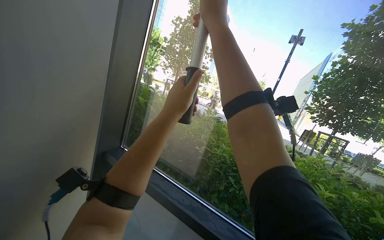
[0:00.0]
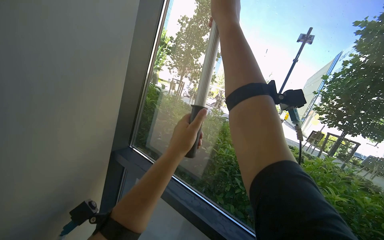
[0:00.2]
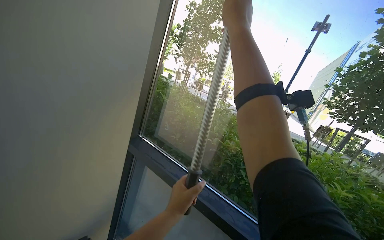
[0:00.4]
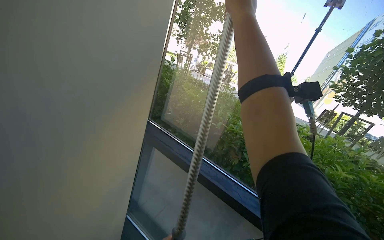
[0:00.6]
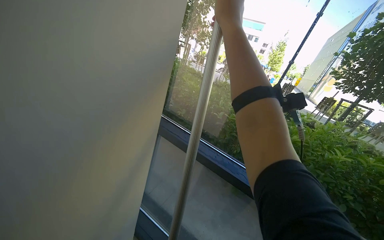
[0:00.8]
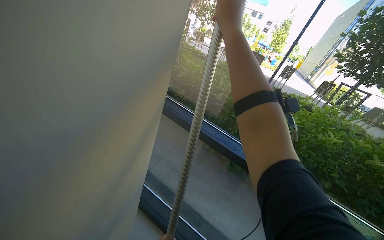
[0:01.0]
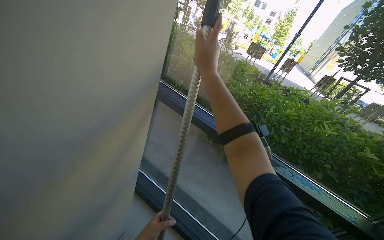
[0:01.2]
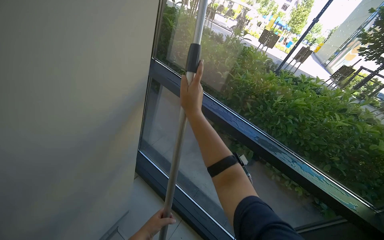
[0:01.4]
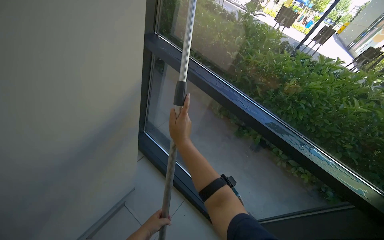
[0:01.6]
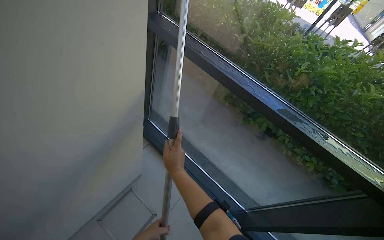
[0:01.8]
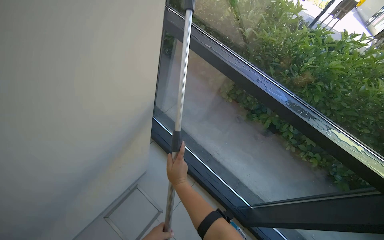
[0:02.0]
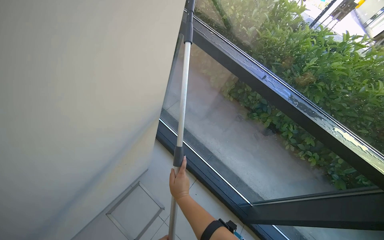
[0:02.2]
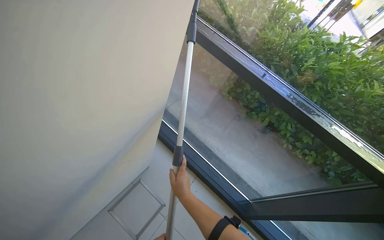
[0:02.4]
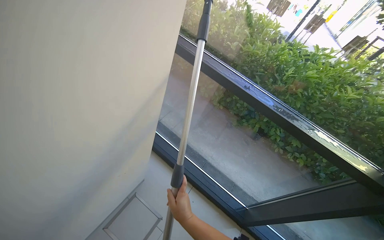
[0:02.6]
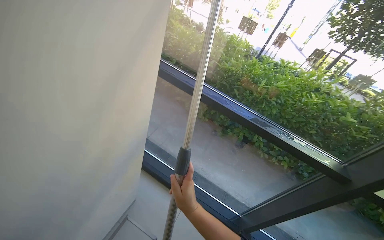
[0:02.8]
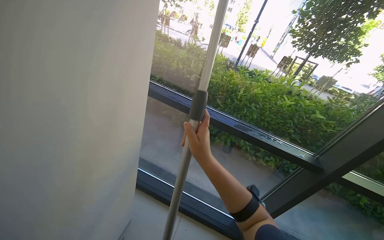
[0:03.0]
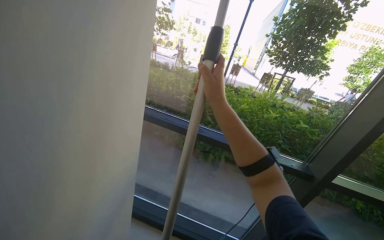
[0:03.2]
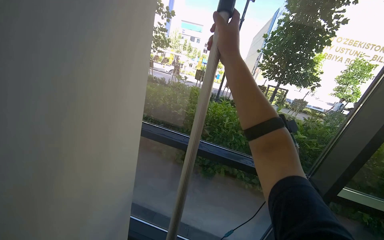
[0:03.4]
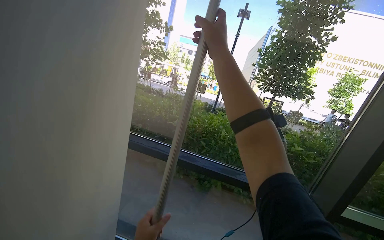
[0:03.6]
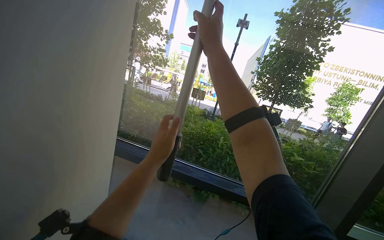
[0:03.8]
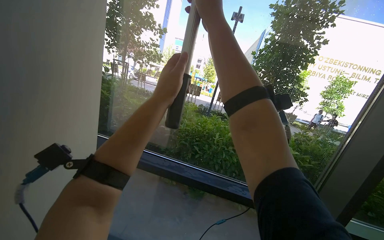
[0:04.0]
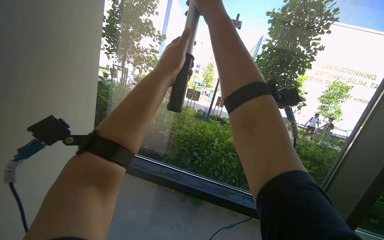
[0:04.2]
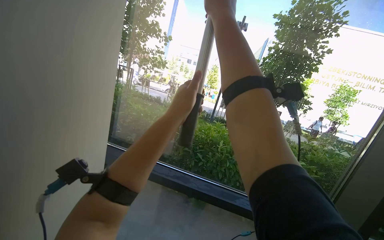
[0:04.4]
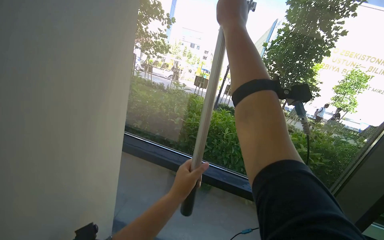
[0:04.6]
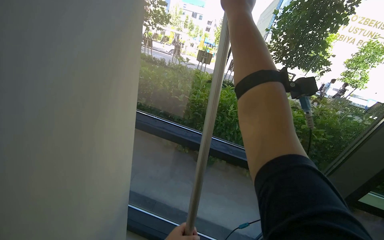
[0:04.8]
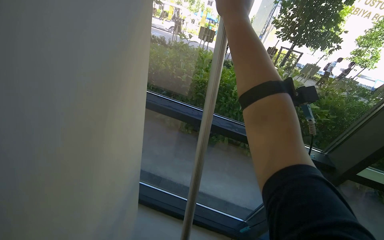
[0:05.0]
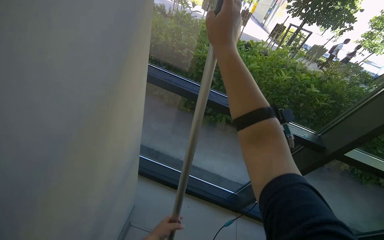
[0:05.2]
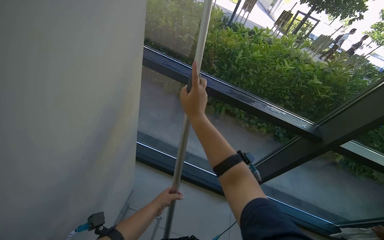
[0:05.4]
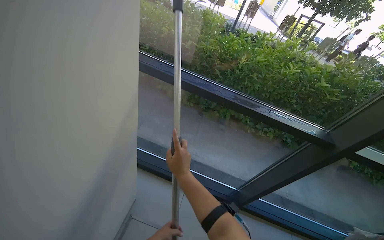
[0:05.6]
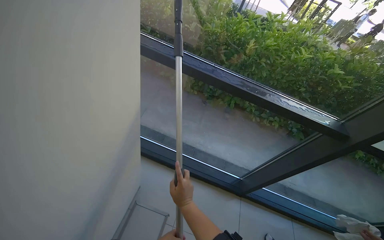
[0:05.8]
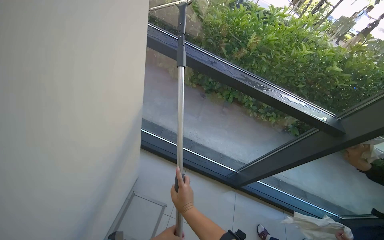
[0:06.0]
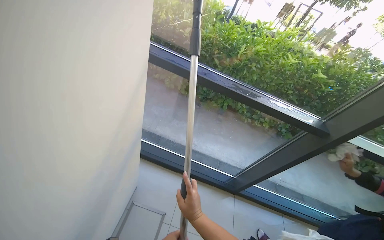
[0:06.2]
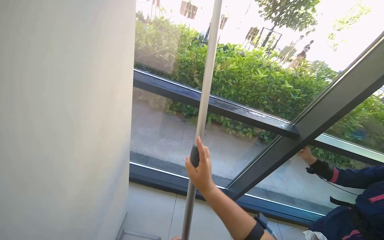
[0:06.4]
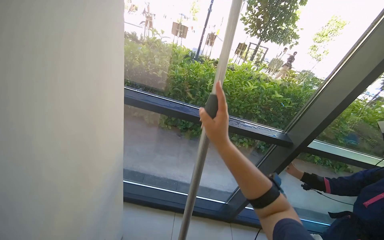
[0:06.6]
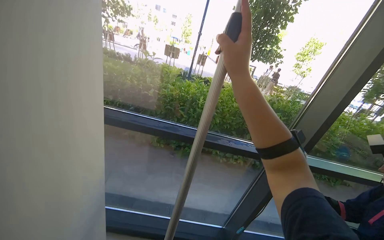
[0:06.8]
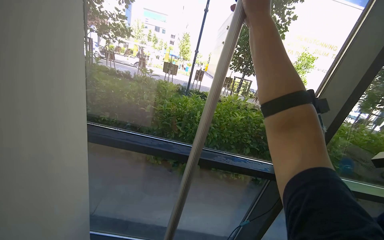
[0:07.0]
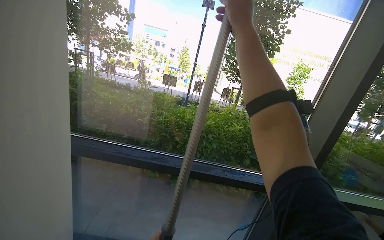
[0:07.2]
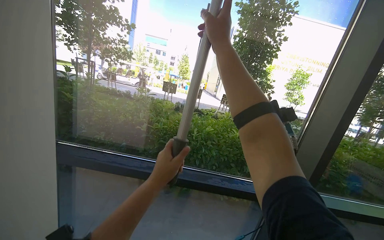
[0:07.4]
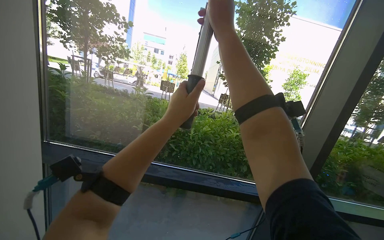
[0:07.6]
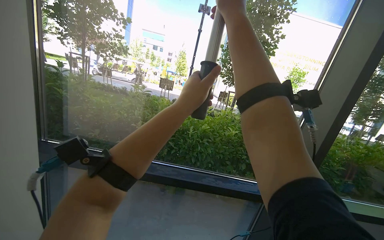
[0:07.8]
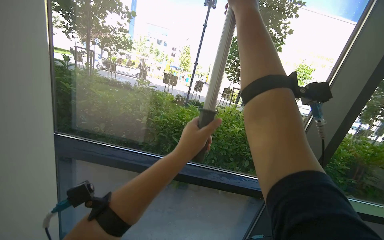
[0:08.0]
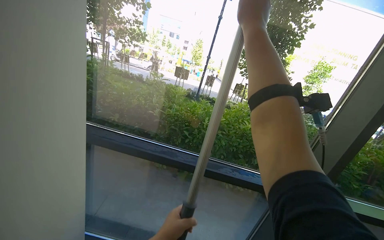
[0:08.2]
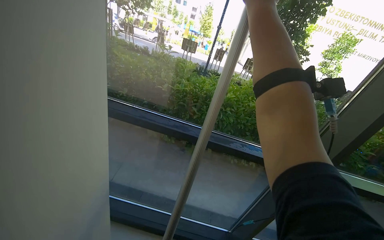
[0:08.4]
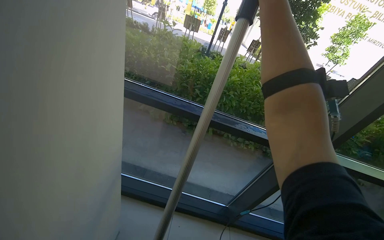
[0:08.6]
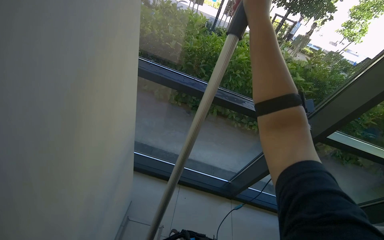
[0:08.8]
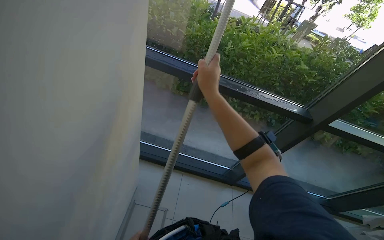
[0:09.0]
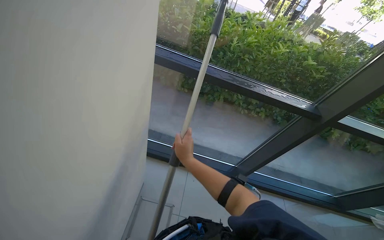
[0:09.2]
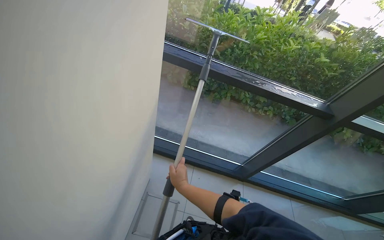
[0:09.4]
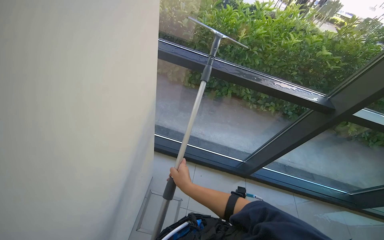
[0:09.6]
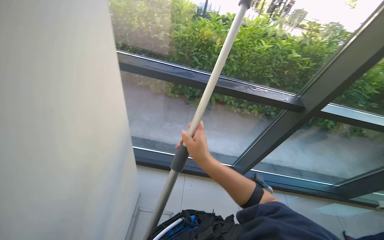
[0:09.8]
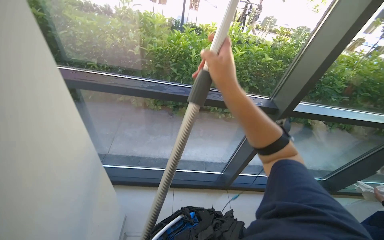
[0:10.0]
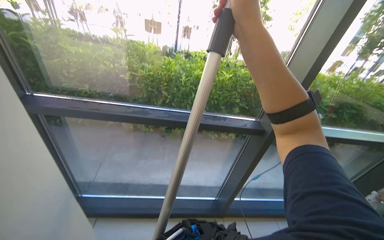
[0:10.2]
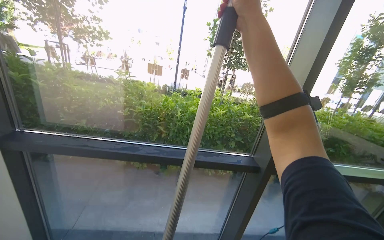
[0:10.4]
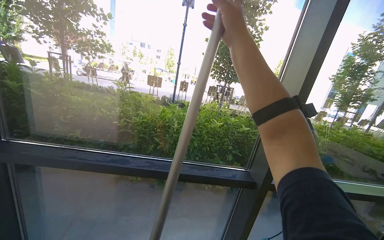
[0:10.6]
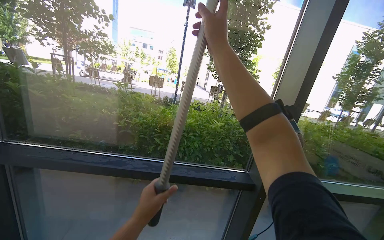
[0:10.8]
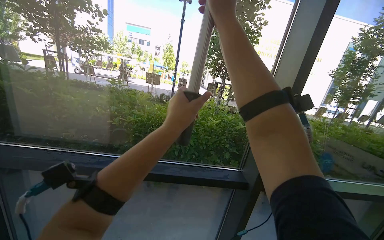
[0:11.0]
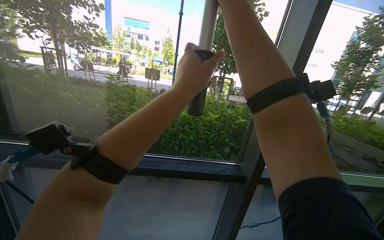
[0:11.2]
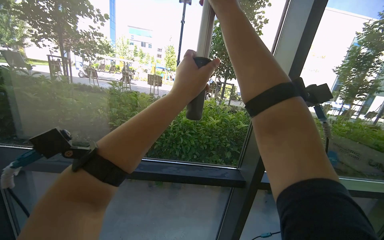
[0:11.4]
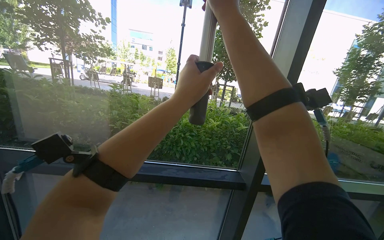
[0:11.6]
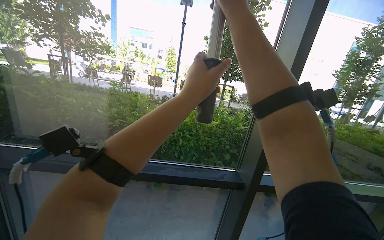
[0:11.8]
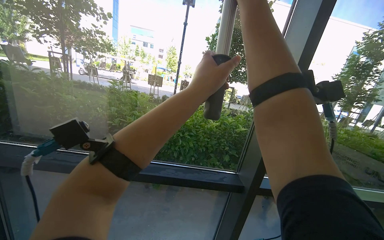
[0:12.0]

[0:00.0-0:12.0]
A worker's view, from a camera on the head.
Job: cleaning windows.
The whole recording: Cleaning glass panels and frames. The worker cleans the glass panels with a squeegee and wipes the window frames with a cloth.
0:00.0 to 0:01.6: The view tilts about 30 degrees downward. The right hand goes some 60 cm down the picture.
0:01.6 to 0:03.0: The wearer's head swings about 20 degrees to the right. The right hand moves nearer to the camera, some 25 cm, and travels down the picture and back again, approximately 30 cm each way.
0:03.0 to 0:04.4: The view tips upward by approximately 20 degrees. The right hand heads up the picture, covering roughly 50 cm.
0:04.4 to 0:06.0: The view tips downward by about 40 degrees.
0:06.0 to 0:07.6: The head turns to the right by roughly 20 degrees. The view tilts roughly 35 degrees upward.
0:07.6 to 0:09.0: The wearer looks about 30 degrees further downward.
0:09.0 to 0:10.4: The camera pitches upward, by roughly 25 degrees.

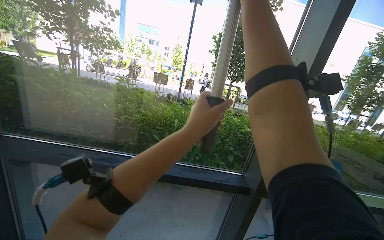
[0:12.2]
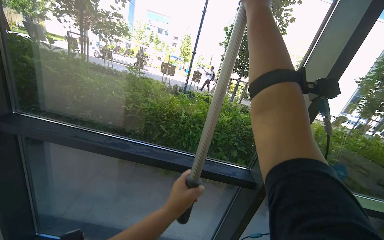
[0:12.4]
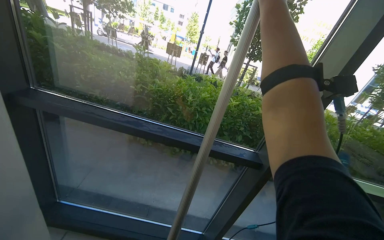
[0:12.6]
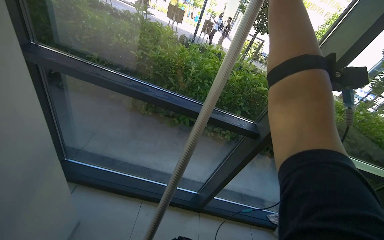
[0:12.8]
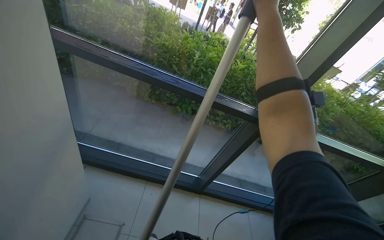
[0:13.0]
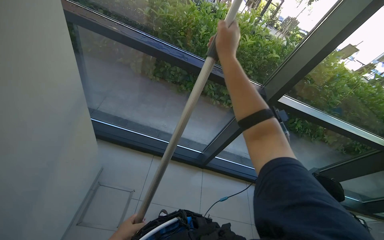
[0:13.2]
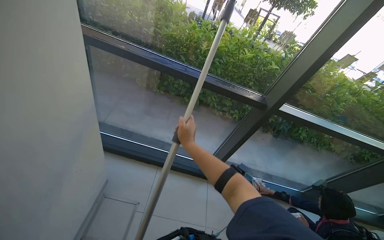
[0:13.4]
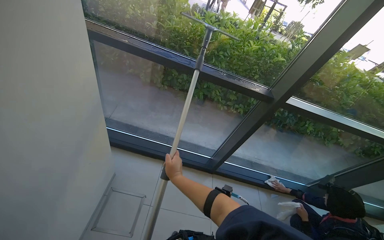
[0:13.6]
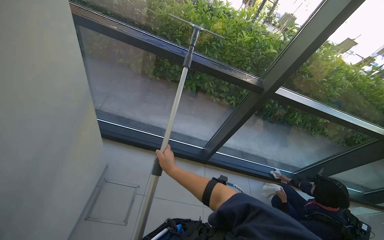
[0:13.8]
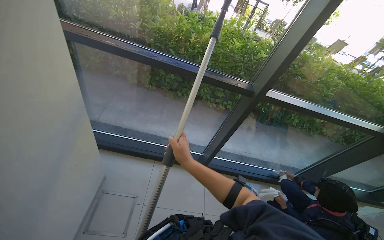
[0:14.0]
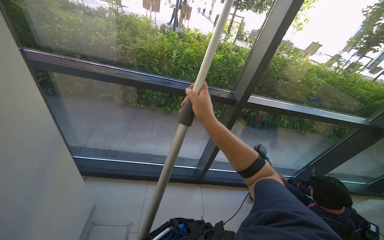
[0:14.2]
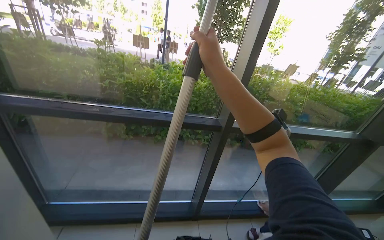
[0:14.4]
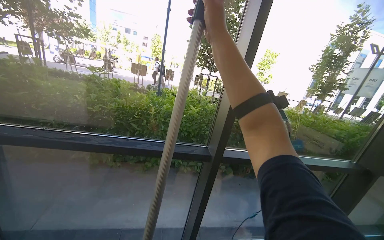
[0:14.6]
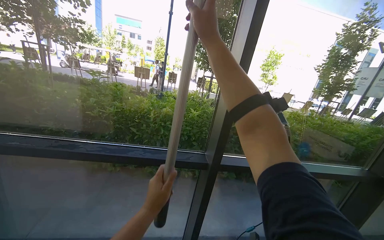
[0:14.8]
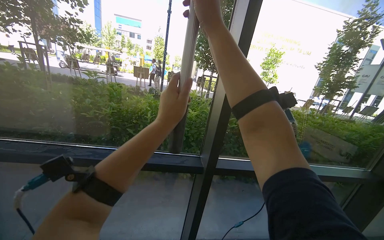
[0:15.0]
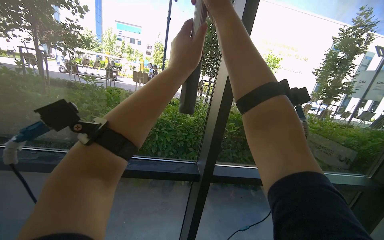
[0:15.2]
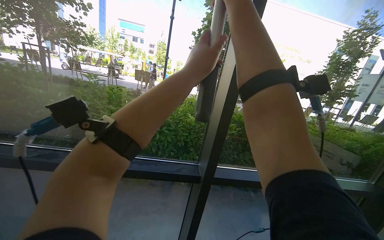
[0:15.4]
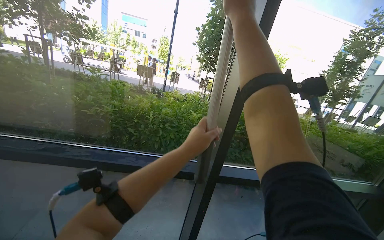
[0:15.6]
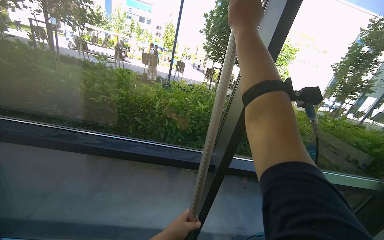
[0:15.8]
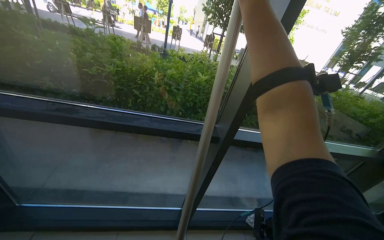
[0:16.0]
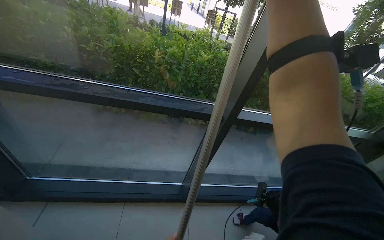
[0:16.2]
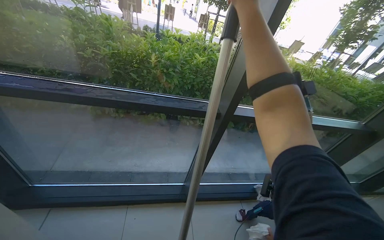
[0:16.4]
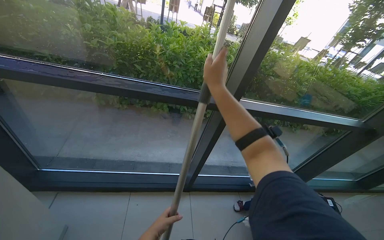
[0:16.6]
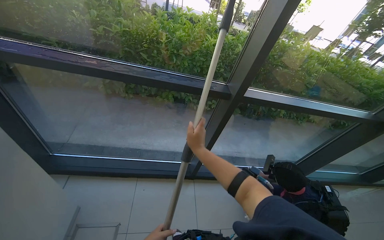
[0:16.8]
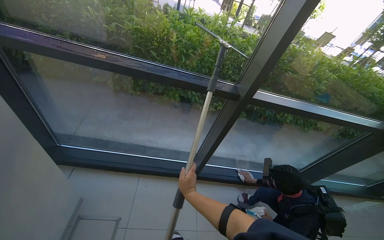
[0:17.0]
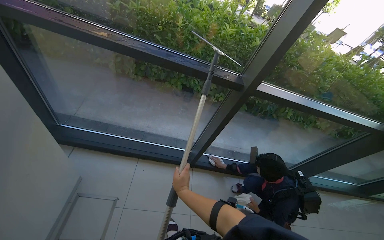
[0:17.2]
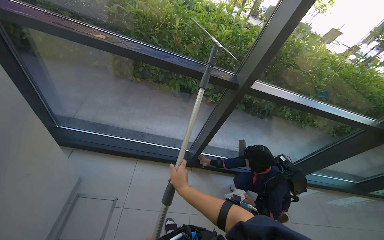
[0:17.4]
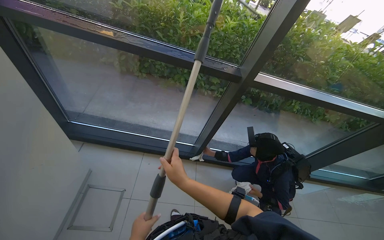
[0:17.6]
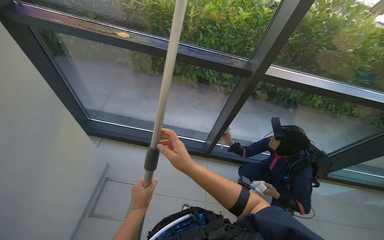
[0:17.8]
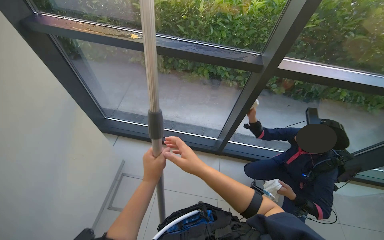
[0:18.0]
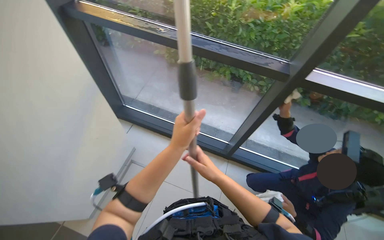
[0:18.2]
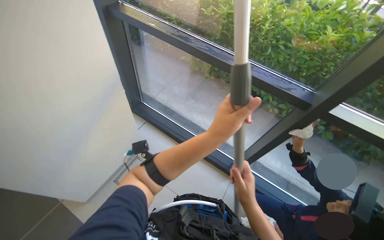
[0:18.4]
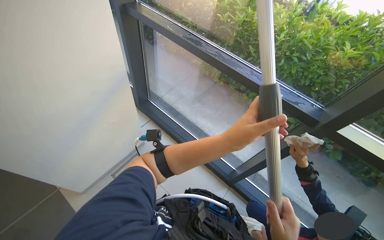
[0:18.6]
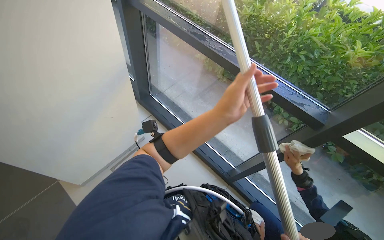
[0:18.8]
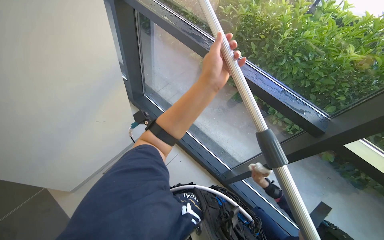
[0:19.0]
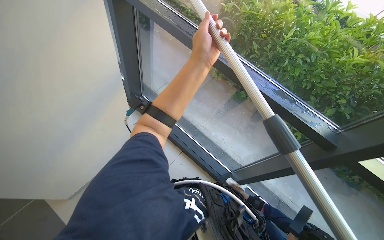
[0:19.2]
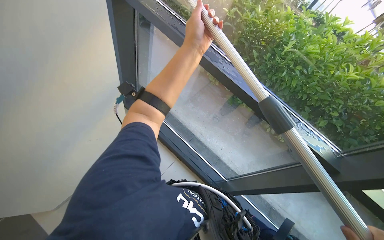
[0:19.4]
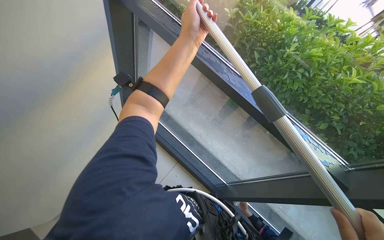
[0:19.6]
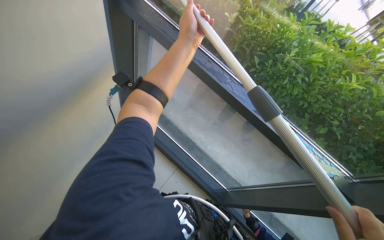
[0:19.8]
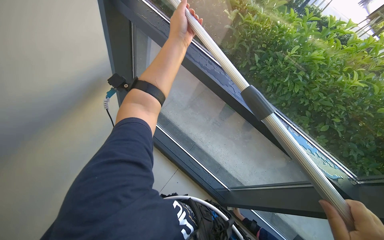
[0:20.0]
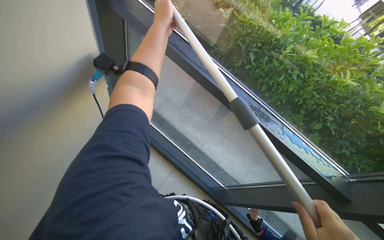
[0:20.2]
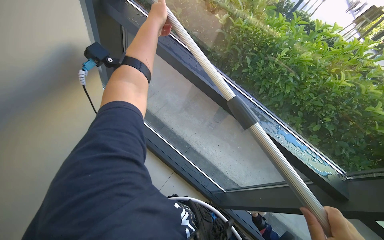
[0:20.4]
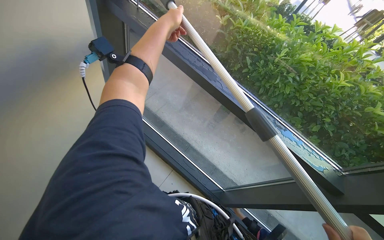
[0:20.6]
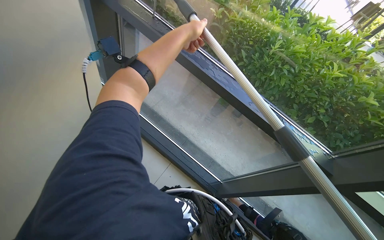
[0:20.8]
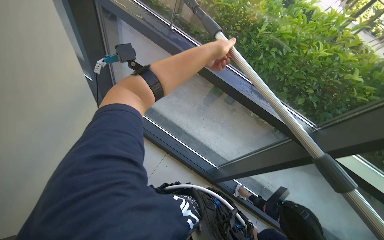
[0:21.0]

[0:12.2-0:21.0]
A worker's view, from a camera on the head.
Job: cleaning windows.
The whole recording: Cleaning glass panels and frames. The worker cleans the glass panels with a squeegee and wipes the window frames with a cloth.
0:12.2 to 0:13.6: The wearer looks about 25 degrees further downward. The right hand travels down the picture and to the left by roughly 90 cm.
0:13.6 to 0:15.2: The wearer moves about 40 cm. The view tilts about 25 degrees upward.
0:15.2 to 0:16.6: The camera pitches downward, by about 25 degrees. The right hand travels down the picture by approximately 35 cm.
0:16.6 to 0:18.0: The camera is aimed approximately 15 degrees further to the left. The right hand travels down the picture by approximately 40 cm.
0:18.0 to 0:19.6: Everything in view rotates roughly 30 degrees clockwise.
0:19.6 to 0:21.0: The left hand goes to the left and returns, about 10 cm each way.
